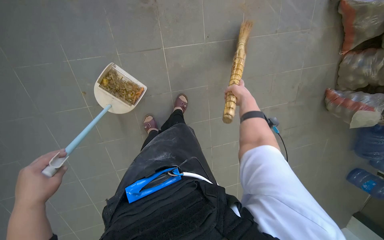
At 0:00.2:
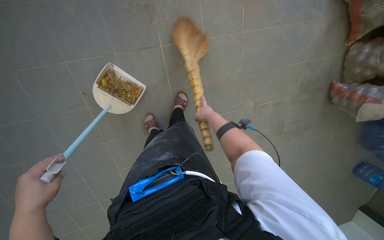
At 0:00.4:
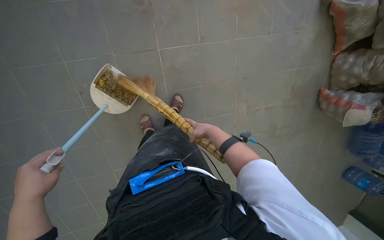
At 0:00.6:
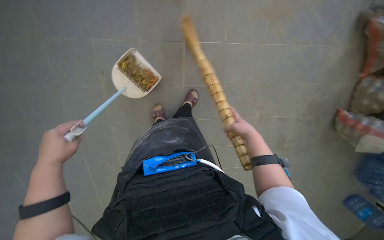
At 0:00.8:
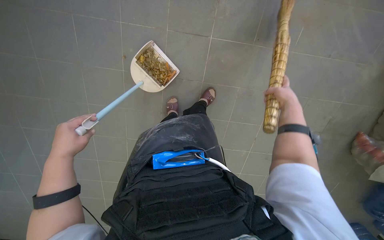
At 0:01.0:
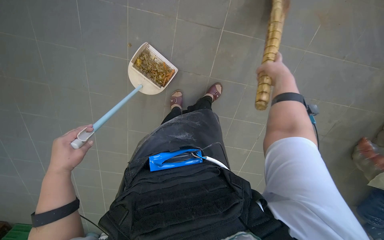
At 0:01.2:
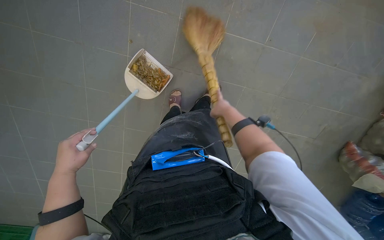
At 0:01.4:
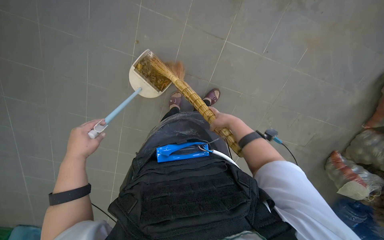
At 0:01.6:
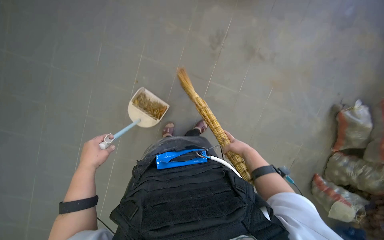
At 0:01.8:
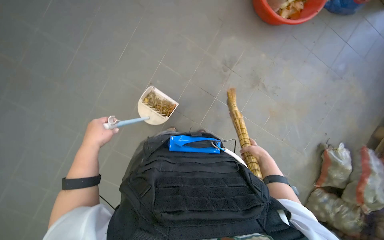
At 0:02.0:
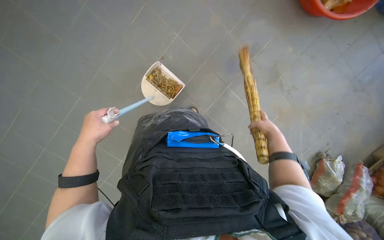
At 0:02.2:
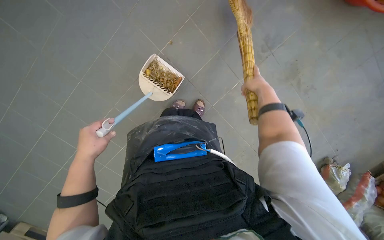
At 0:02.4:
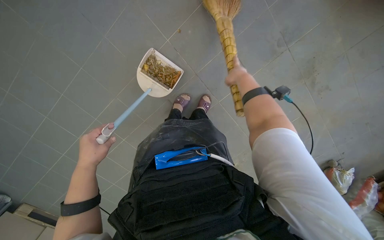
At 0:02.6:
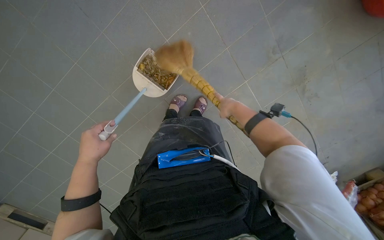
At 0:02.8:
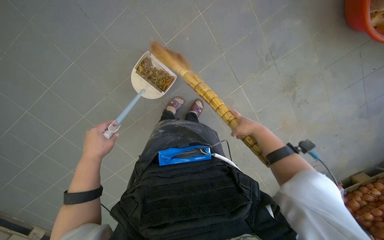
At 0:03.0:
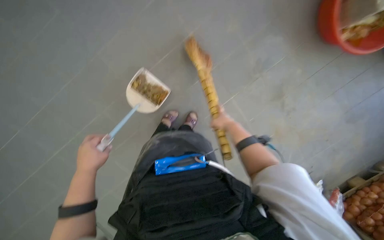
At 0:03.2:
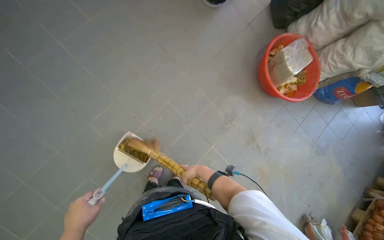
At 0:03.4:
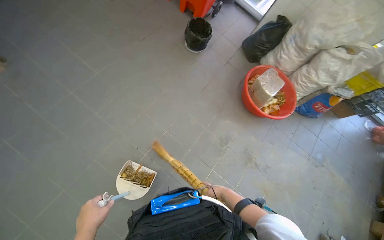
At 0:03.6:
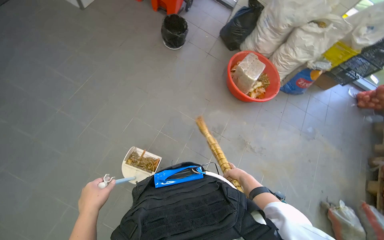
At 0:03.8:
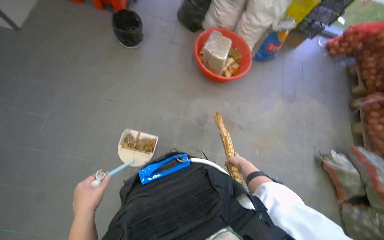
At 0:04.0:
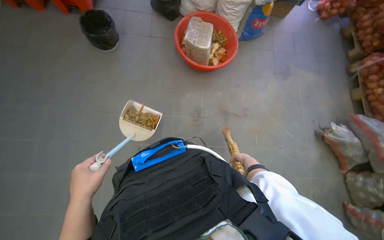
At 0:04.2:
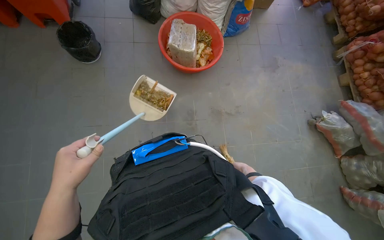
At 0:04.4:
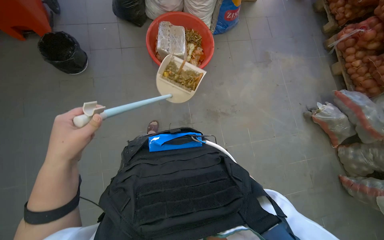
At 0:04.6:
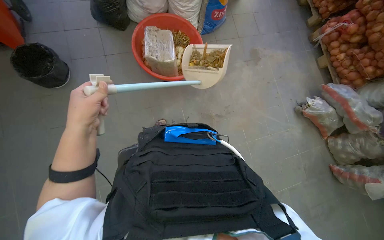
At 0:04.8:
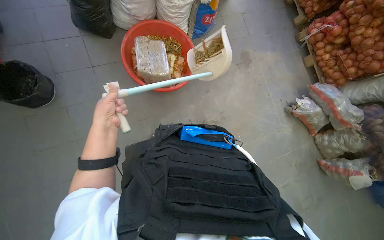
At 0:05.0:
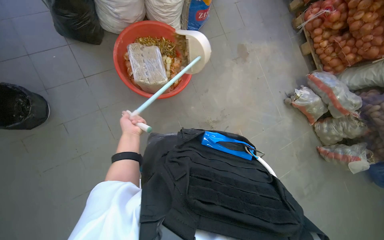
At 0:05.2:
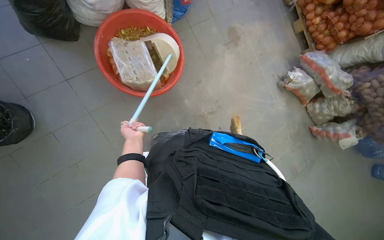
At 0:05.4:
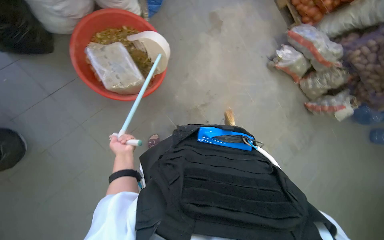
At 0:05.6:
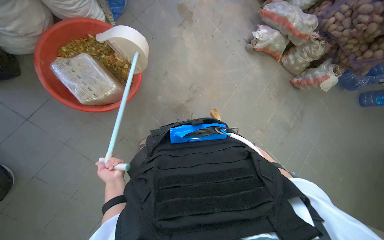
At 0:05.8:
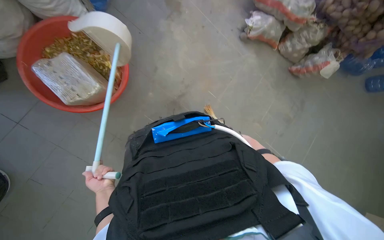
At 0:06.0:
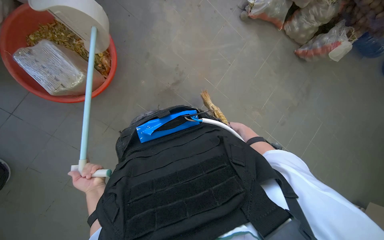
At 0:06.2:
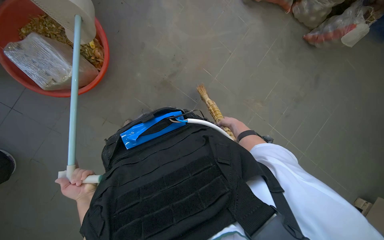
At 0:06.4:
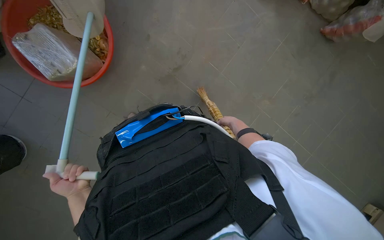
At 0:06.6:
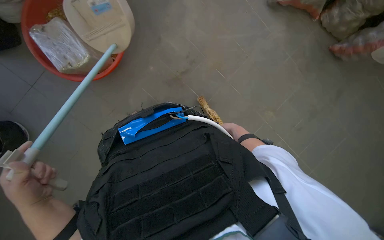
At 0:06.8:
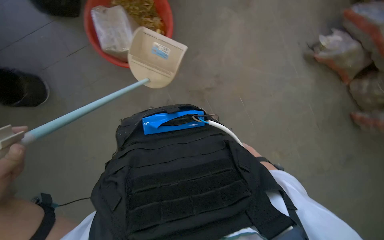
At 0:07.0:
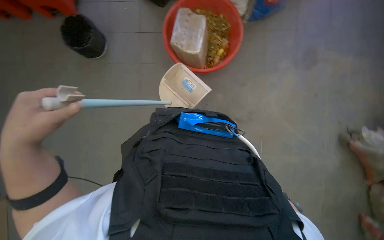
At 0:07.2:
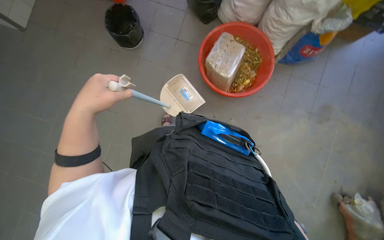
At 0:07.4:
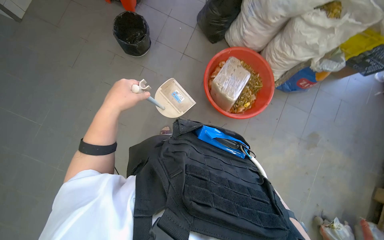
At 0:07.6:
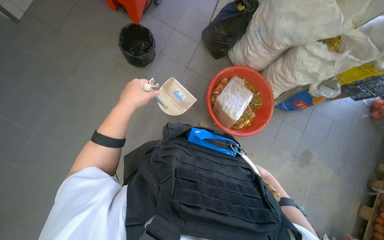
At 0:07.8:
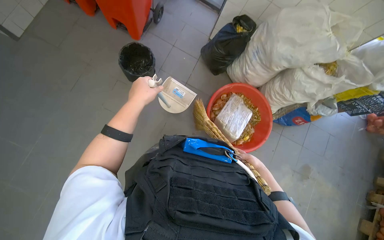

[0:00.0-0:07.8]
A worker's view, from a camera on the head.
Job: sweeping floor.
The whole recording: Collecting and disposing of floor debris. The worker collects debris from the floor using a dustpan and broom, then disposes of it in a bin.
0:00.0 to 0:01.6: The wearer looks approximately 15 degrees further upward.
0:01.6 to 0:03.2: The camera pitches upward, by about 25 degrees.
0:03.2 to 0:04.6: The head turns to the right by some 60 degrees.
0:04.6 to 0:06.2: The wearer moves roughly 40 cm. The view tilts roughly 25 degrees downward. Everything in view rotates approximately 40 degrees counterclockwise.
0:06.2 to 0:07.8: The view tips upward by about 15 degrees. Everything in view rotates about 60 degrees clockwise.

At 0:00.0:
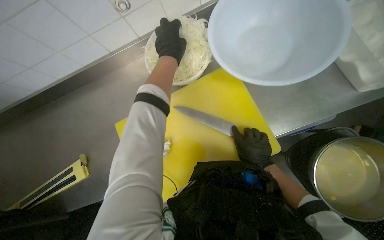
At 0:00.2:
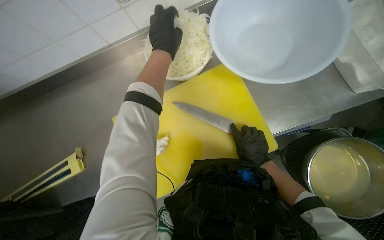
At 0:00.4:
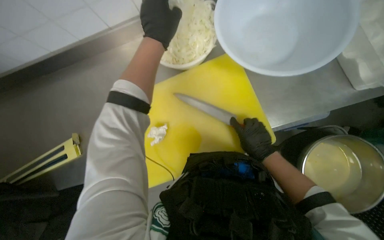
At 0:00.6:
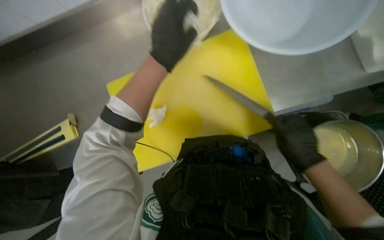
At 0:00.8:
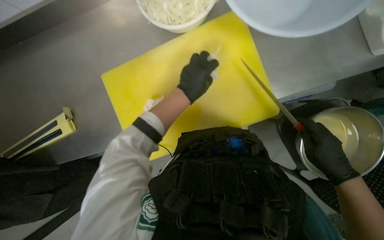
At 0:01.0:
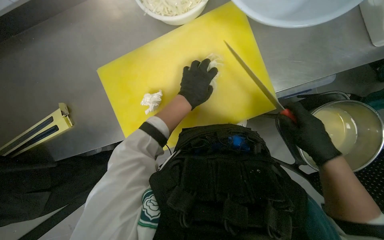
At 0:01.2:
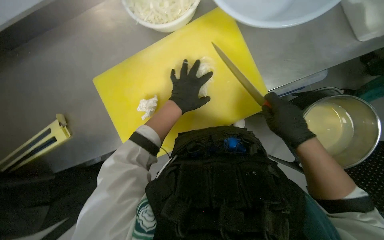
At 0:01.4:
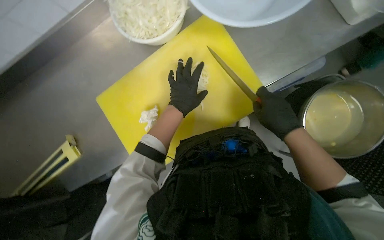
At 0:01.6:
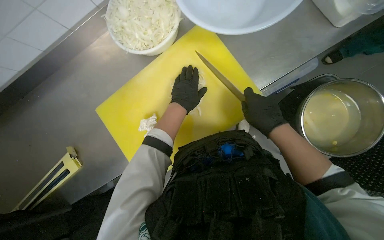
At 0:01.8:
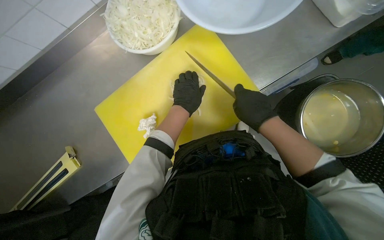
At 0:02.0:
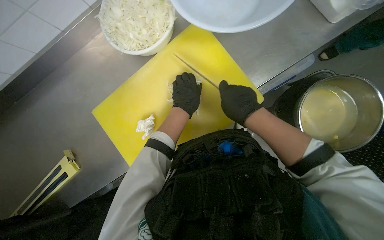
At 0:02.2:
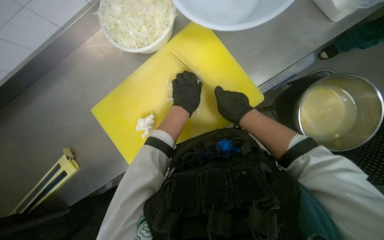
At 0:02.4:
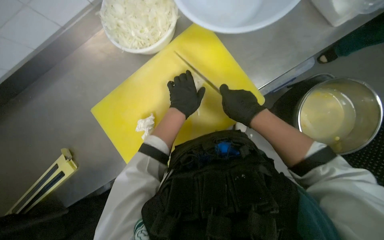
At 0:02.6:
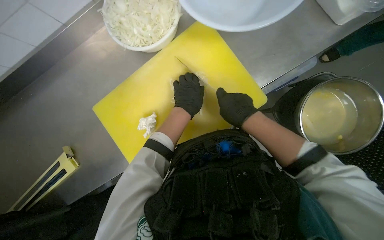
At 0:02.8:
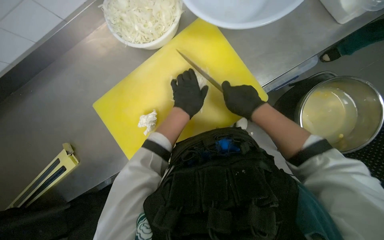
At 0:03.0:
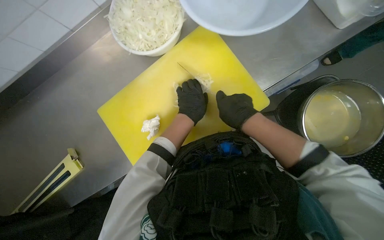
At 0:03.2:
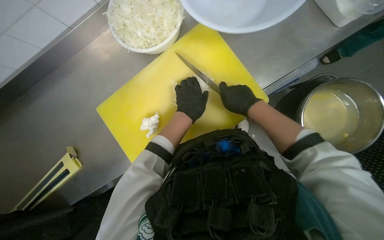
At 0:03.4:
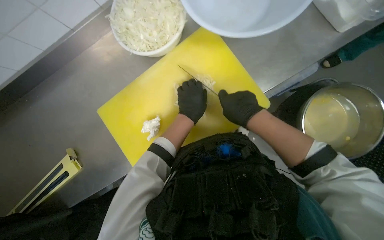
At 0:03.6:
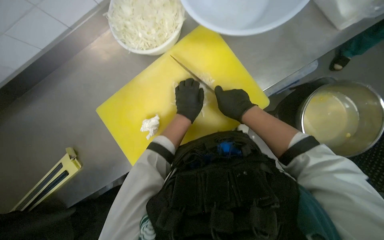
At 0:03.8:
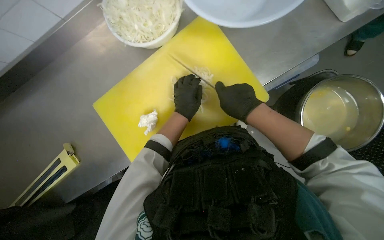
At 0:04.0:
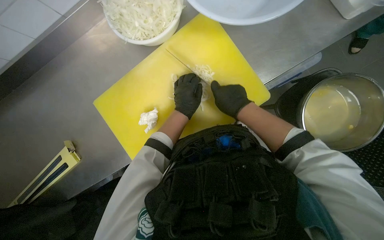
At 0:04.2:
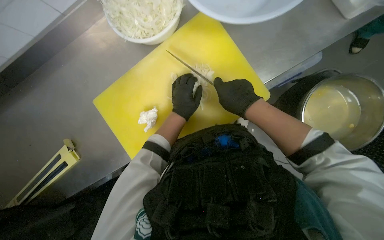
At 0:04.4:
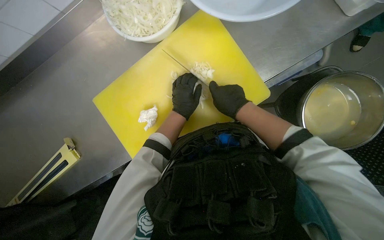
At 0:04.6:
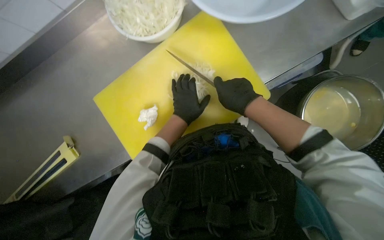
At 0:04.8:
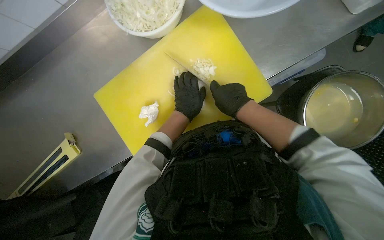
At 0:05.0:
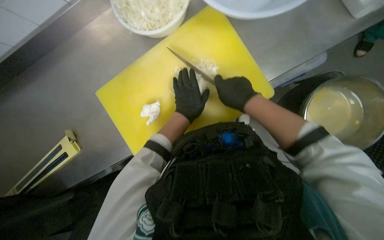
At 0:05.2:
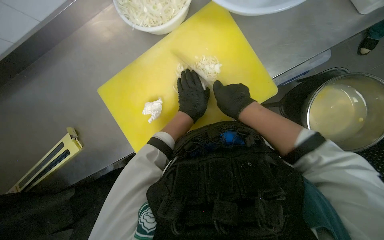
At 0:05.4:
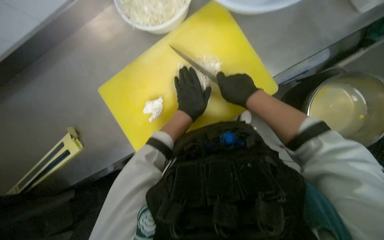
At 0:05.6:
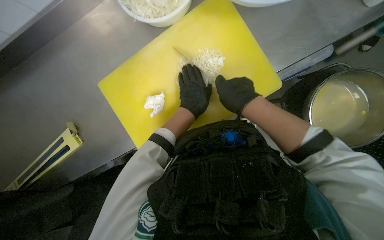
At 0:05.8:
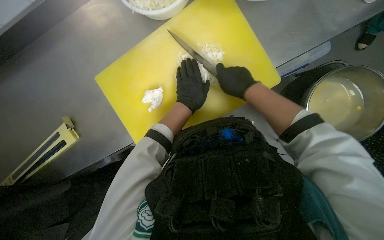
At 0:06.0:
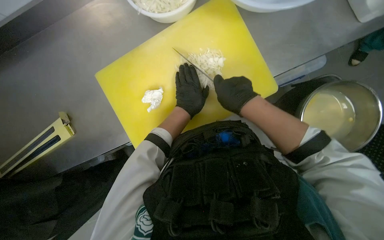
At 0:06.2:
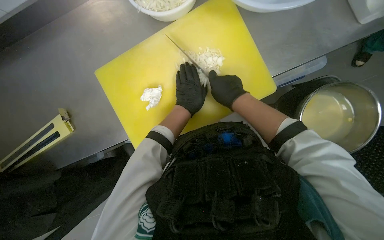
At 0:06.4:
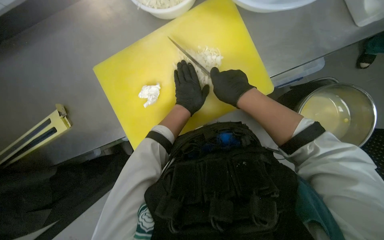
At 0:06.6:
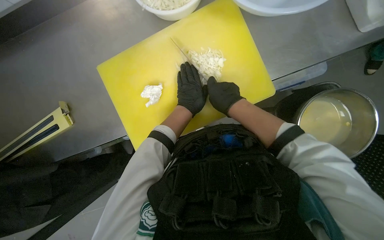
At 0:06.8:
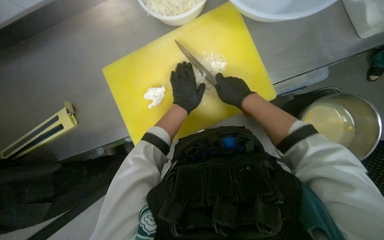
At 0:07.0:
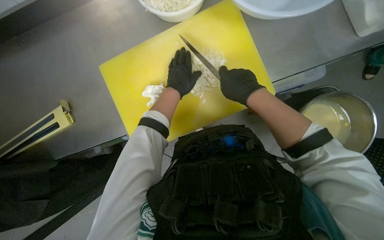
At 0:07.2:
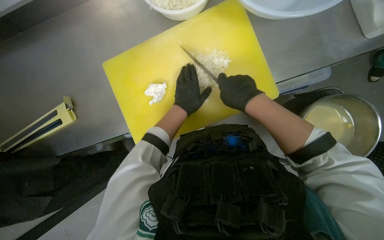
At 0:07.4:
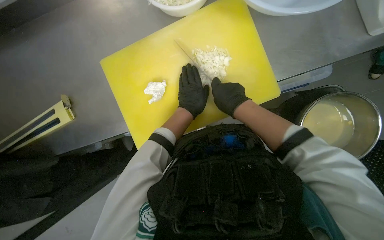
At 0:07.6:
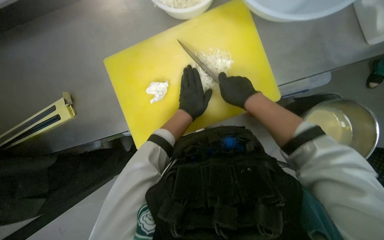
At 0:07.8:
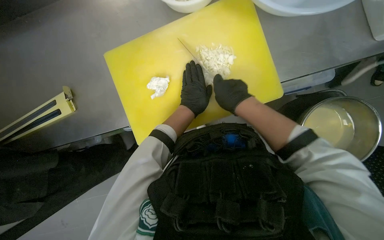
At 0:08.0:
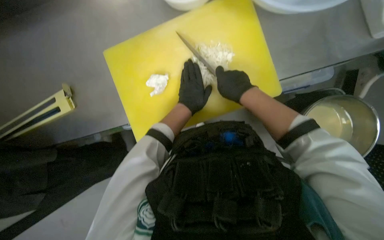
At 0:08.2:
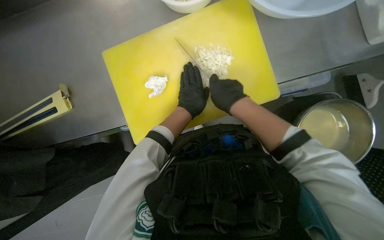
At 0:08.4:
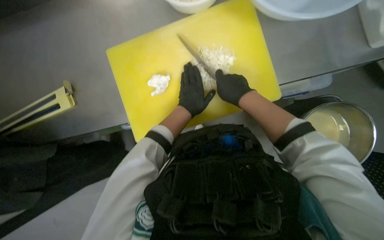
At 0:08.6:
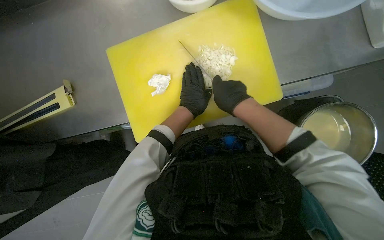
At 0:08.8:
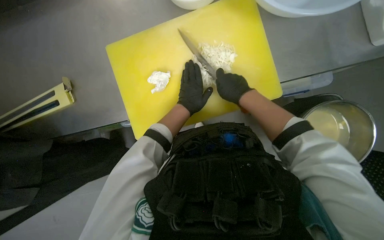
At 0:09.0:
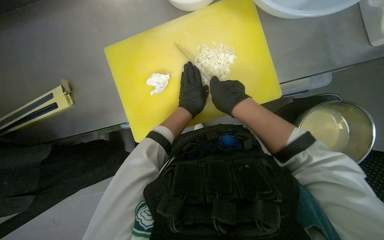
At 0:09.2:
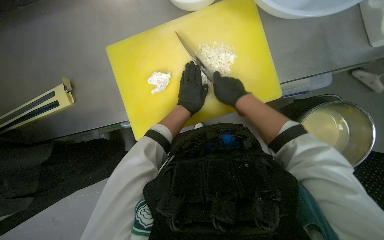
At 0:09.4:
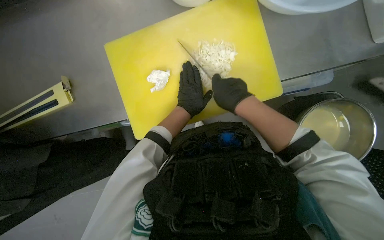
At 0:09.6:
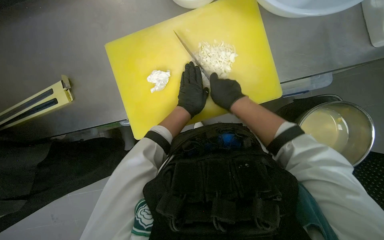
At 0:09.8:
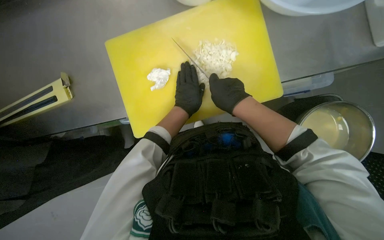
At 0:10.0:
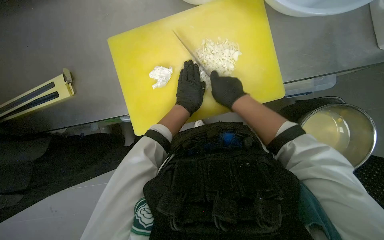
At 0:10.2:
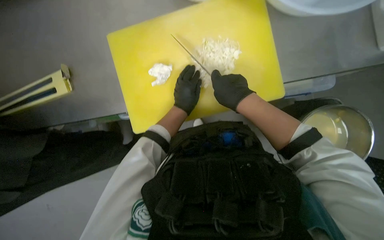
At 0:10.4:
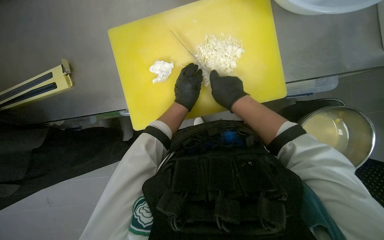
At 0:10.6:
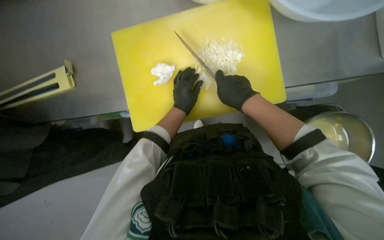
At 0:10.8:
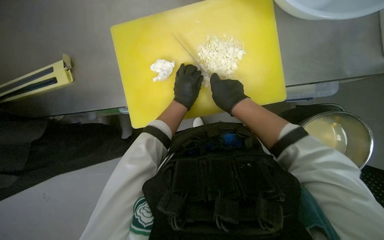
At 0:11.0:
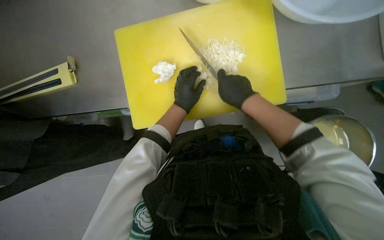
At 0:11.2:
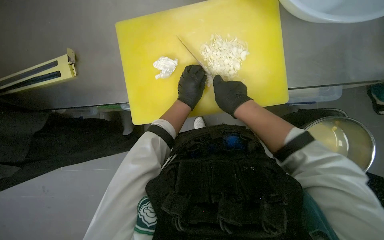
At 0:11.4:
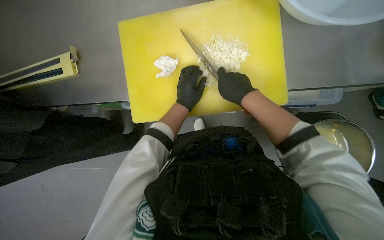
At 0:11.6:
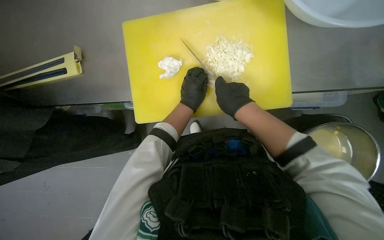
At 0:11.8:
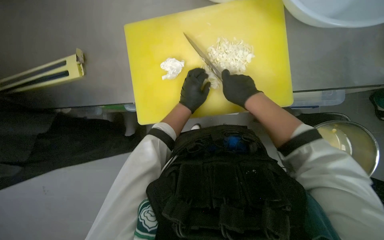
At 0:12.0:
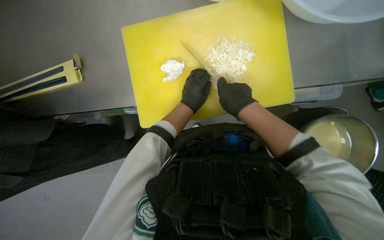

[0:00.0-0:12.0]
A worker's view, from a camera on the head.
Job: preparing food.
The whole recording: Chopping onion. The worker chops an onion on a yellow cutting board with a knife.
0:00.0 to 0:01.6: The right hand moves some 20 cm to the right and comes back.
0:01.6 to 0:04.4: The hands make small movements and keep their place.
0:04.4 to 0:06.0: The hands work in one place, with small movements.
0:06.0 to 0:09.0: The hands work in one place, with small movements.
0:09.0 to 0:12.0: The hands are busy where they are.
